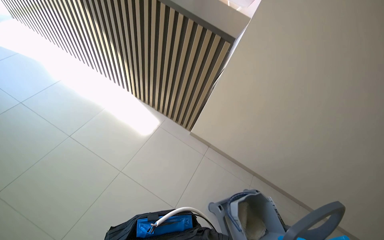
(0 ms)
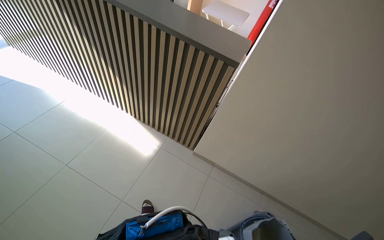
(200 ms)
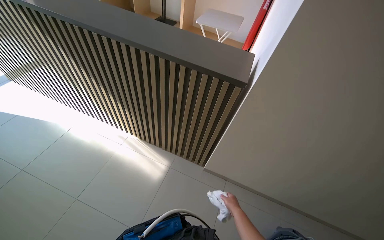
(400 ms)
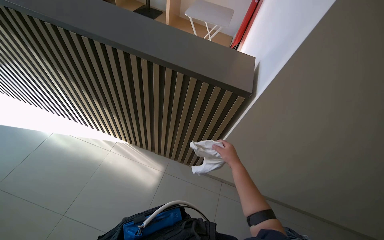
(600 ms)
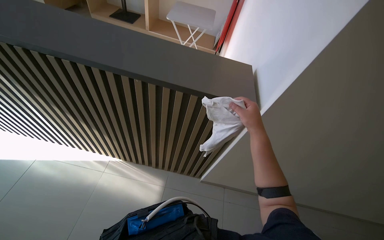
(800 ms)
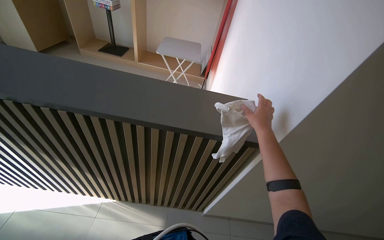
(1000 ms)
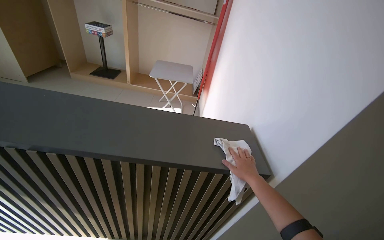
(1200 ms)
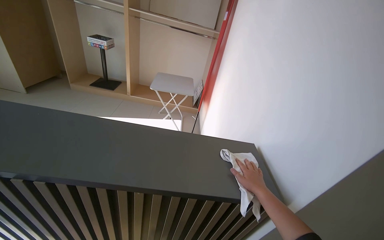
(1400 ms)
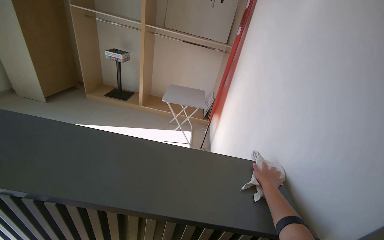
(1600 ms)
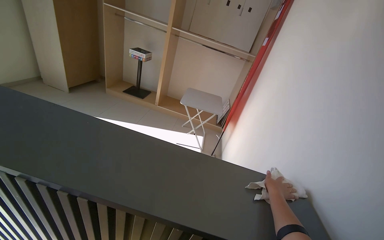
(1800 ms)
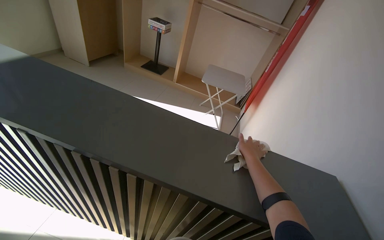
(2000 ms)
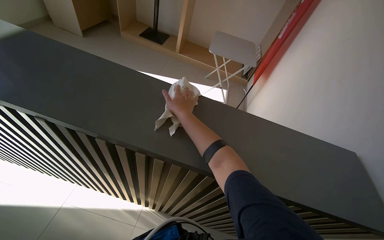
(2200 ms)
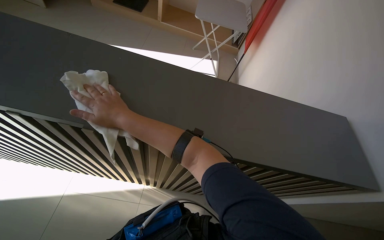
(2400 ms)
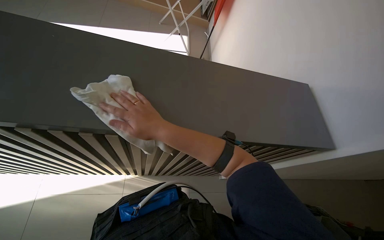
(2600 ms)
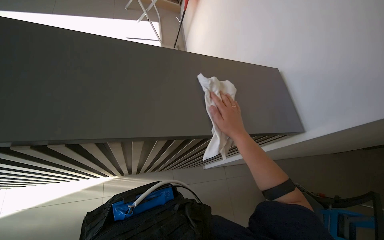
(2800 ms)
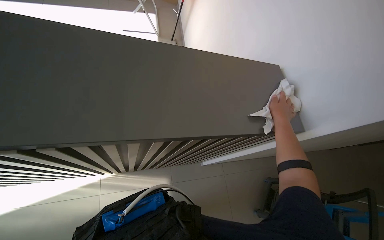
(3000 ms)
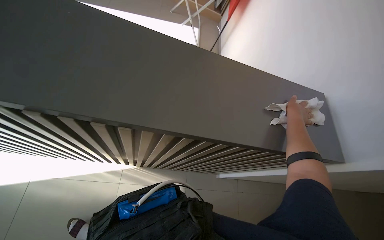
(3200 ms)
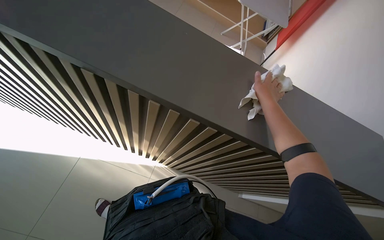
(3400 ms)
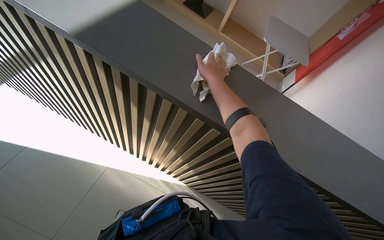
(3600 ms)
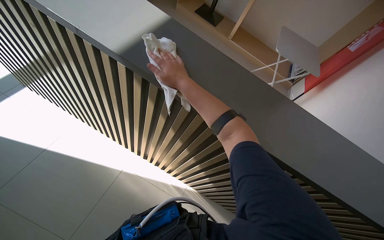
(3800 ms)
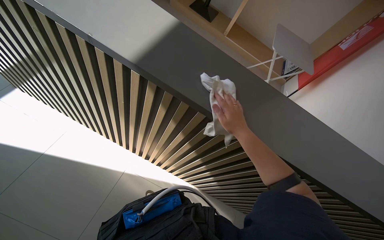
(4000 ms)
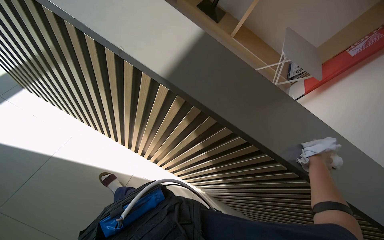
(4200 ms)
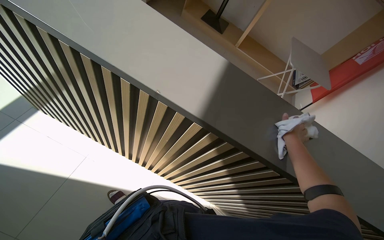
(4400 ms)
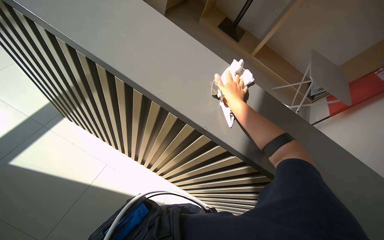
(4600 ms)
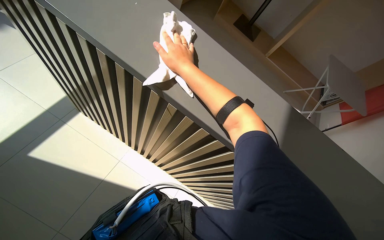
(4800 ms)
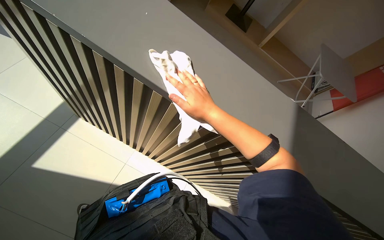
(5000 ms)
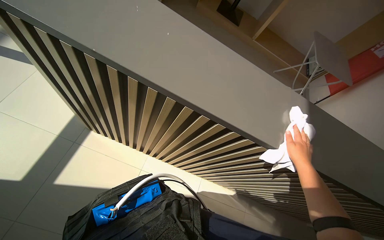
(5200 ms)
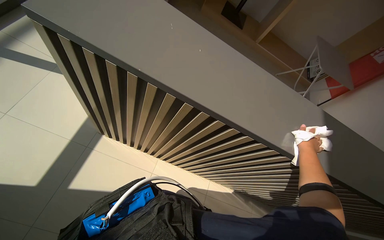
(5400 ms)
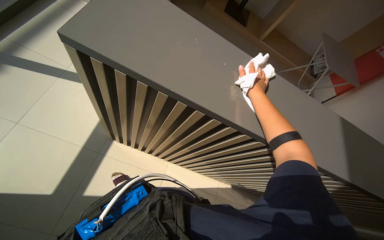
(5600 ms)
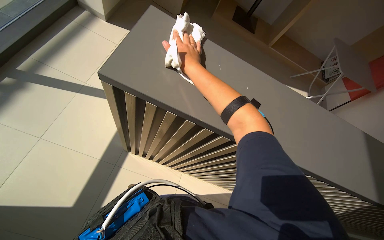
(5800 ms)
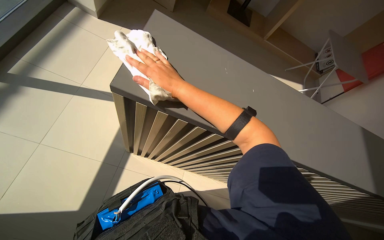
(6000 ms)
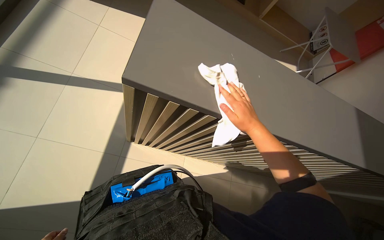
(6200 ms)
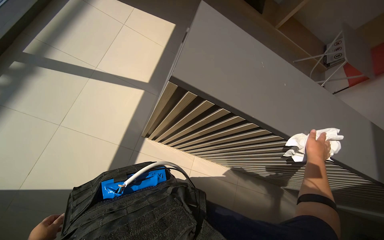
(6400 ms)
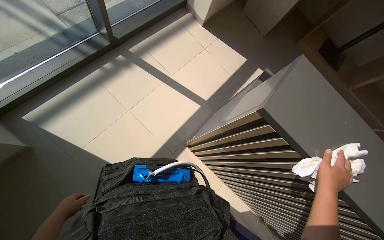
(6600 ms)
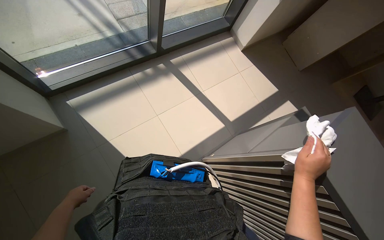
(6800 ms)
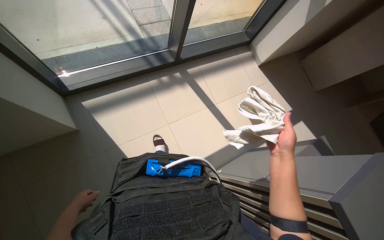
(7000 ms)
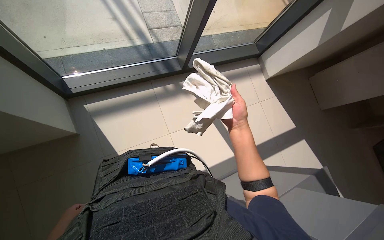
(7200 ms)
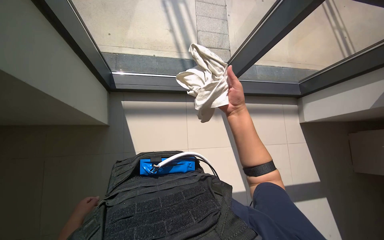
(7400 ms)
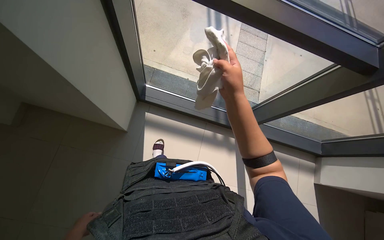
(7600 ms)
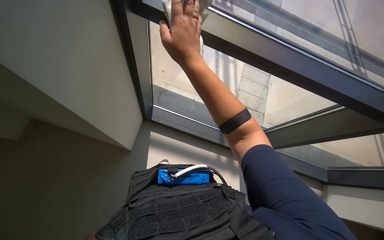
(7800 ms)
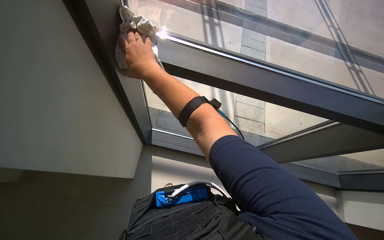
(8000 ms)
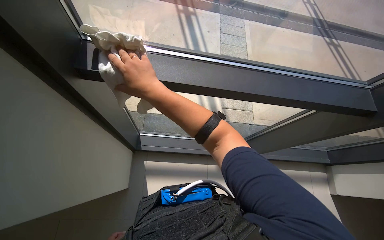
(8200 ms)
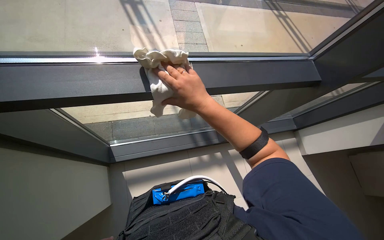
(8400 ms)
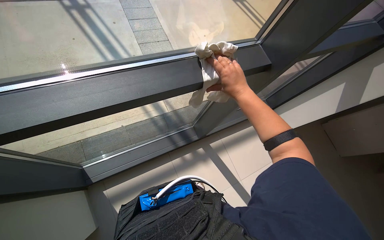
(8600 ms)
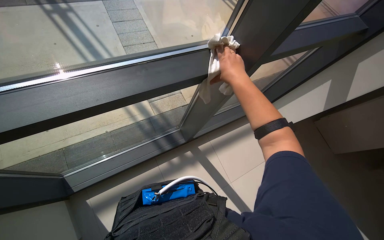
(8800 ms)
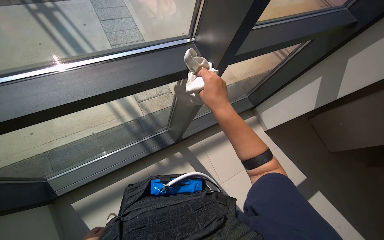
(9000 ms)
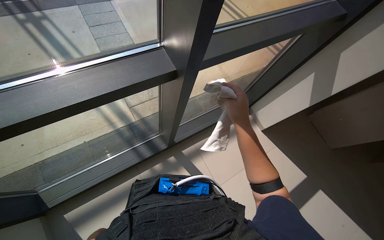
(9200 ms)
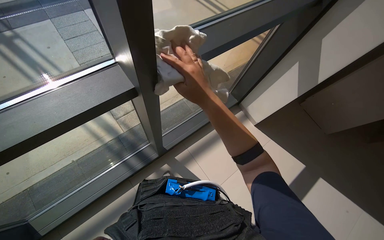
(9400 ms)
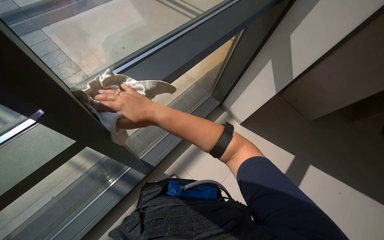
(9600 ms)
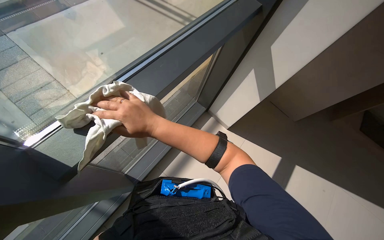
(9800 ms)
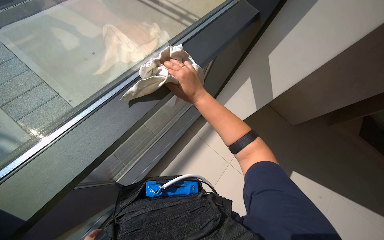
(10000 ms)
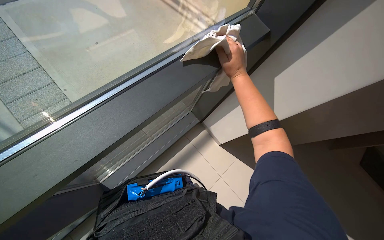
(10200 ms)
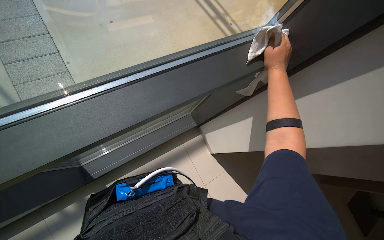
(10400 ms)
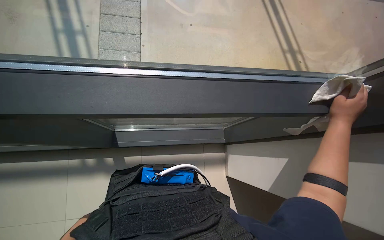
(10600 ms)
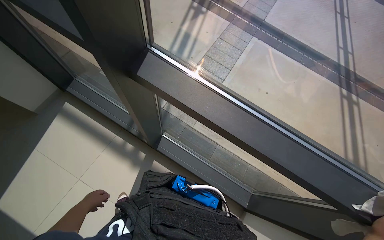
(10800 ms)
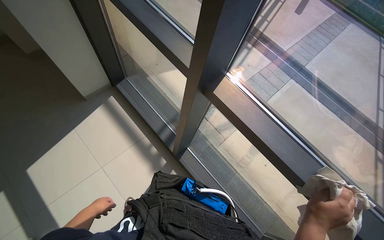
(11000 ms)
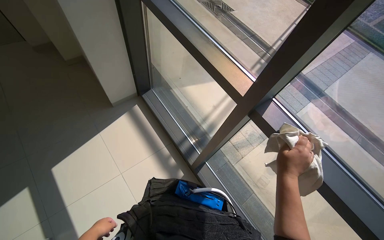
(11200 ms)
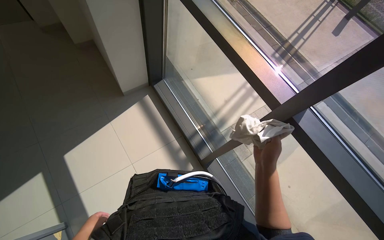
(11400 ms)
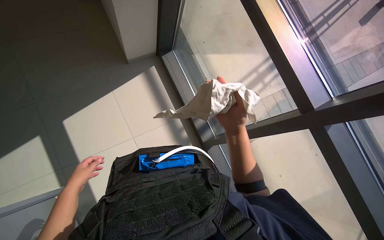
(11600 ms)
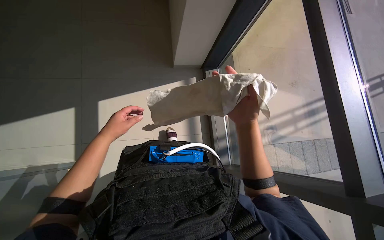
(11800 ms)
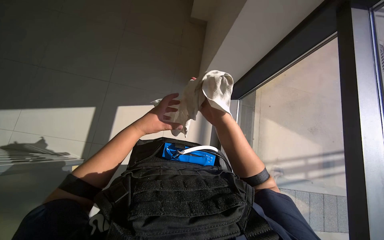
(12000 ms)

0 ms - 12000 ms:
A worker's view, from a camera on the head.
Job: wiping surfaces.
The whole recording: Wiping counter and window frames. The worker wipes the counter and window frames with a cloth.
1600 ms - 3000 ms: The camera pitches downward, by some 40 degrees.
3000 ms - 4400 ms: The head turns to the left by approximately 35 degrees.
4400 ms - 6000 ms: The wearer moves roughly 70 cm. The camera is aimed approximately 15 degrees further to the right. The view tips downward by approximately 30 degrees.
9000 ms - 10400 ms: The right hand goes about 50 cm up the picture and to the right.
10400 ms - 12000 ms: The camera travels approximately 60 cm. The wearer looks some 125 degrees further to the left. The camera pitches upward, by about 15 degrees.

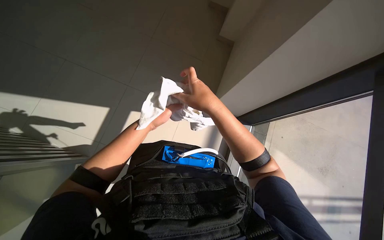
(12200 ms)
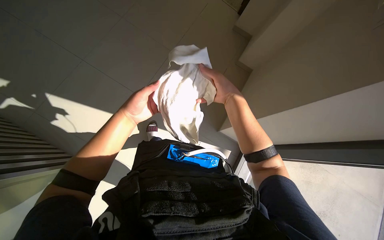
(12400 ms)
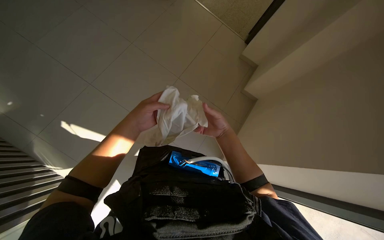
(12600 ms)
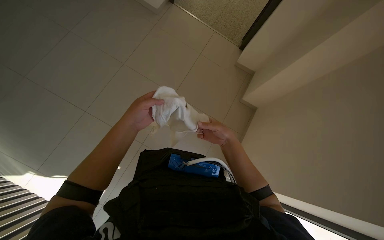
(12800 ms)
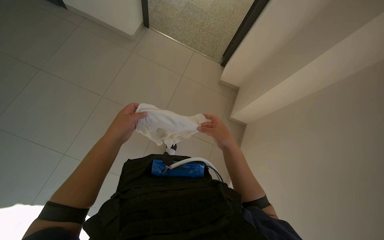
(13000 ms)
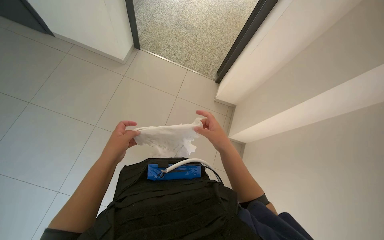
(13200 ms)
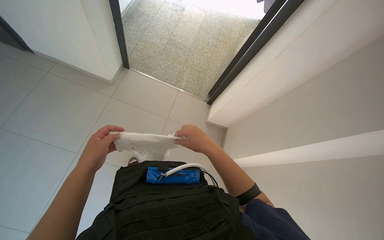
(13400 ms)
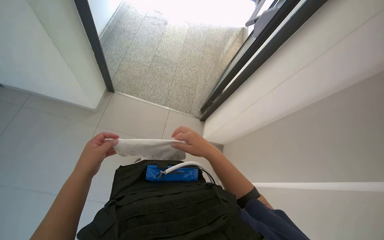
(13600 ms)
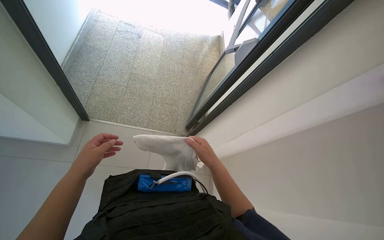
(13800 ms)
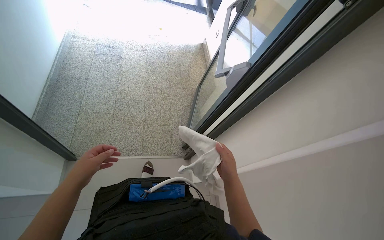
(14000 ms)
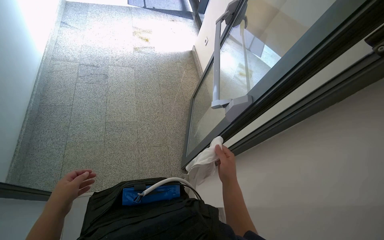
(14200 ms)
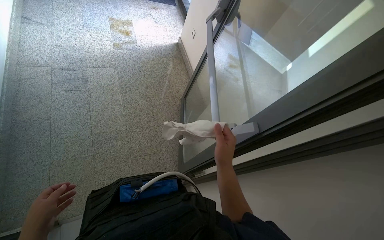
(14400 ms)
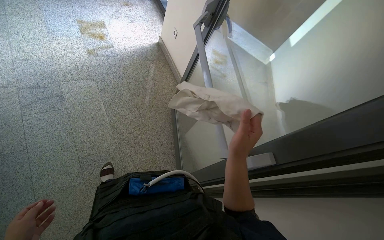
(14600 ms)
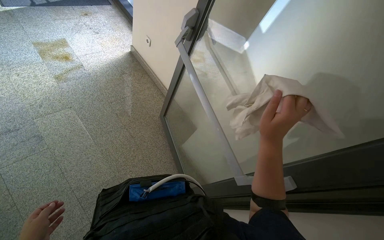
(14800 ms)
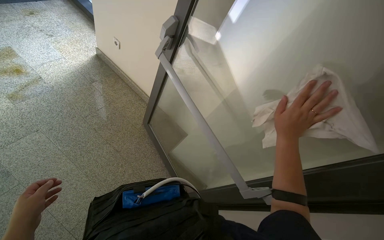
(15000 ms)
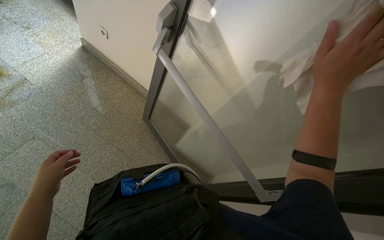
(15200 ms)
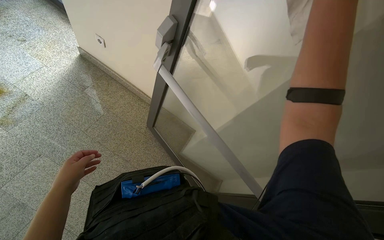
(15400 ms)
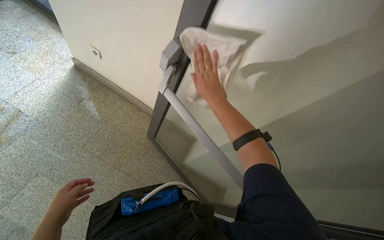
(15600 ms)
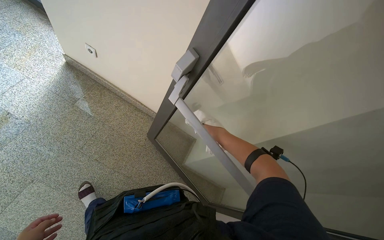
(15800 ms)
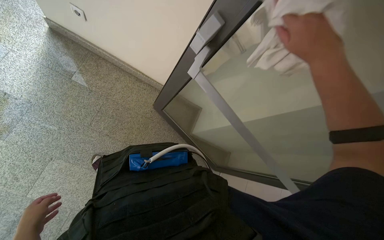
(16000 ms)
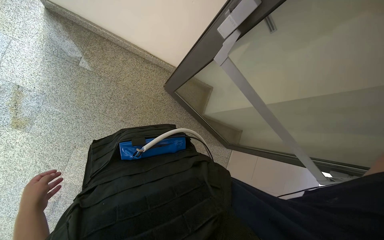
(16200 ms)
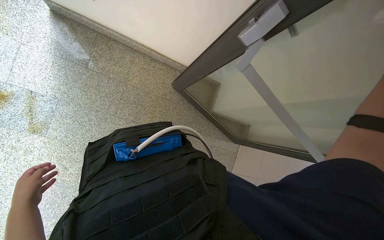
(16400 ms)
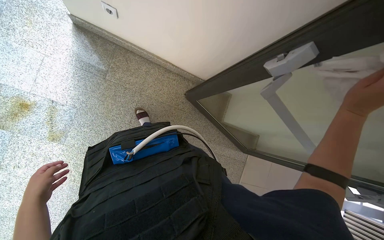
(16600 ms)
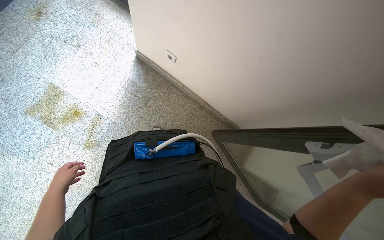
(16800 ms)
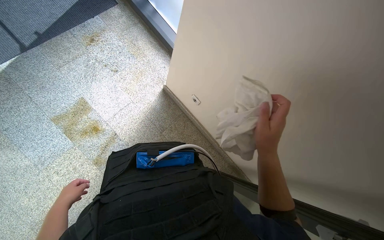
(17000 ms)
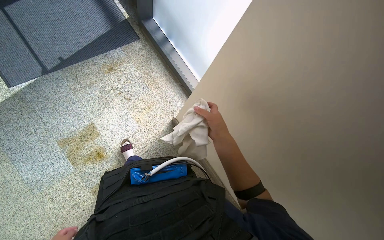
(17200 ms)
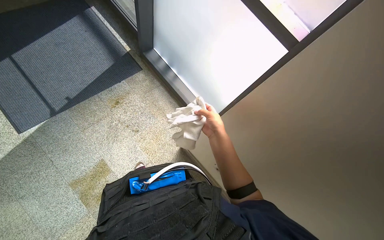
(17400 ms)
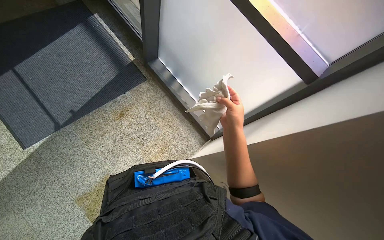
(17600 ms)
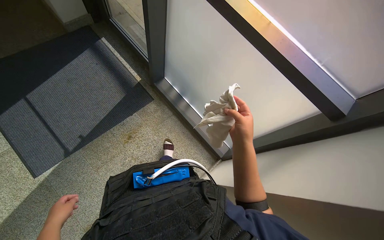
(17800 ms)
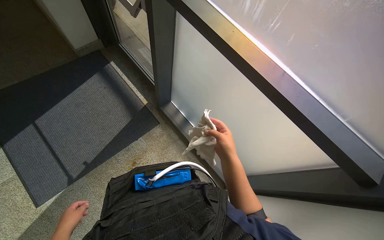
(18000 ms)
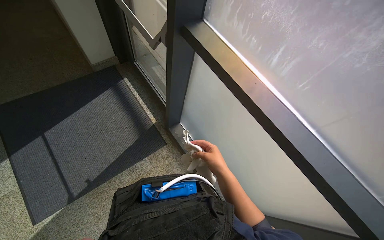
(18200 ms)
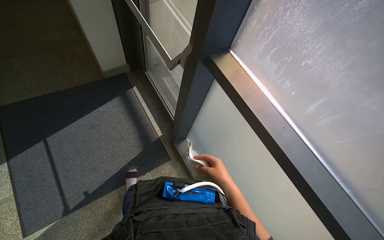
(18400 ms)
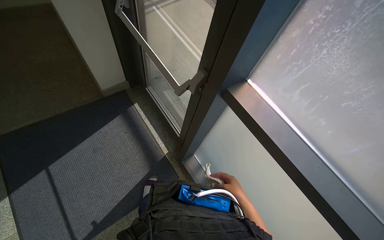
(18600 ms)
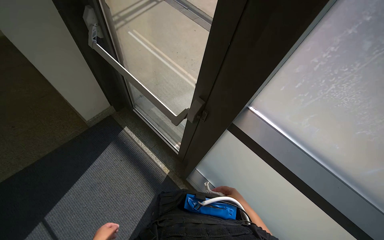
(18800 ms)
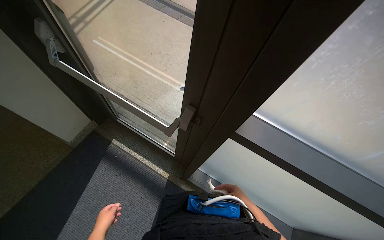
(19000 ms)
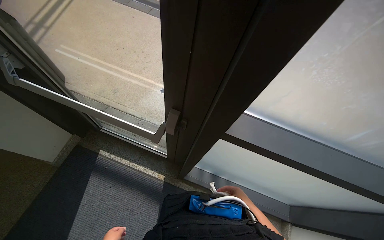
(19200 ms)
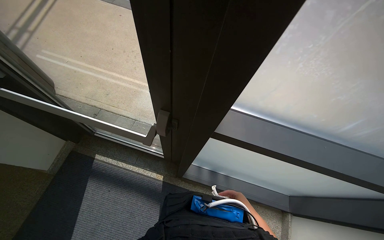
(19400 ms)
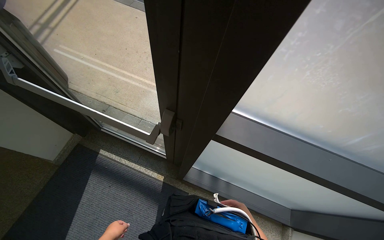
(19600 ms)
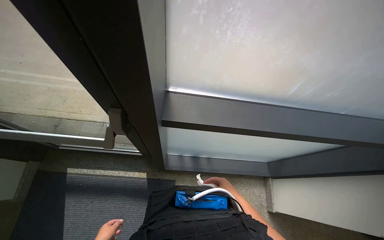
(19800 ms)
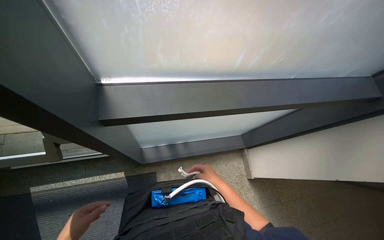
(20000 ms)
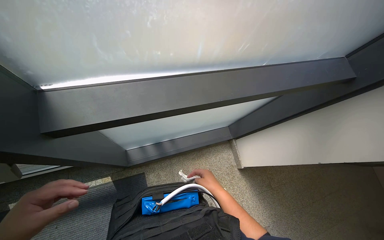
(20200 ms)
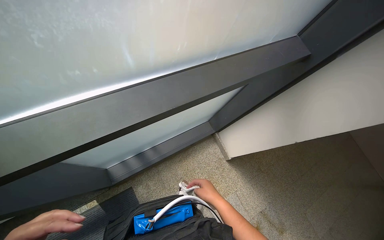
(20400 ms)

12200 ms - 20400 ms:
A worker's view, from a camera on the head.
Job: wiping surfaces.
The whole recording: Wiping counter and window frames. The worker wipes the counter and window frames with a cloth.
18800 ms - 20400 ms: The wearer looks some 75 degrees further to the right. The wearer looks roughly 20 degrees further downward.
